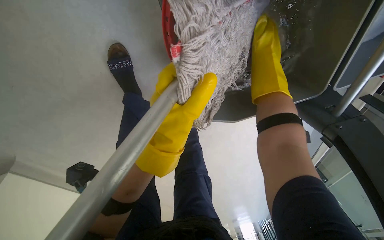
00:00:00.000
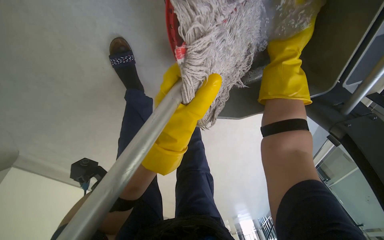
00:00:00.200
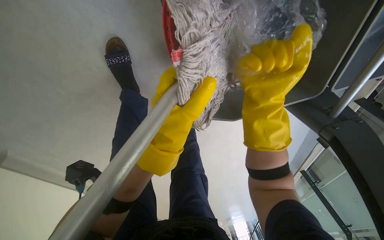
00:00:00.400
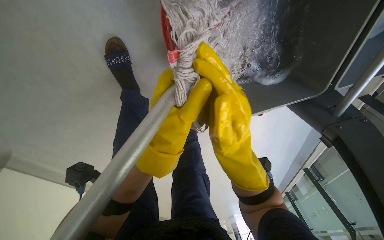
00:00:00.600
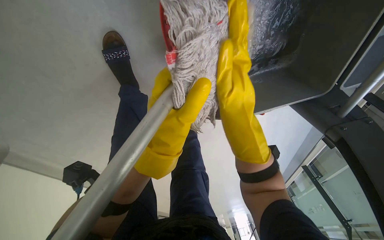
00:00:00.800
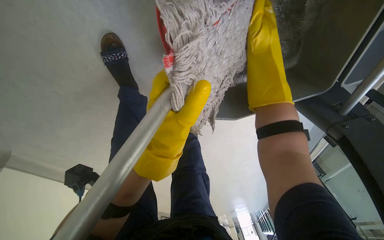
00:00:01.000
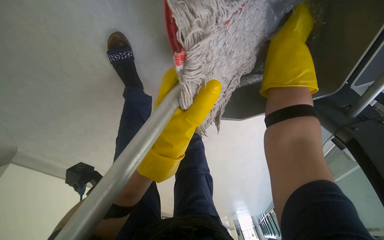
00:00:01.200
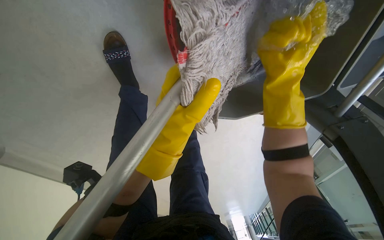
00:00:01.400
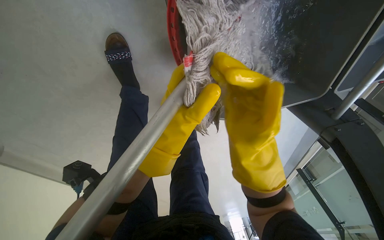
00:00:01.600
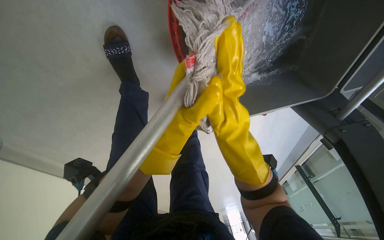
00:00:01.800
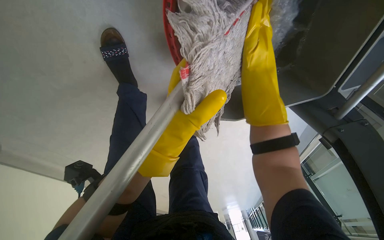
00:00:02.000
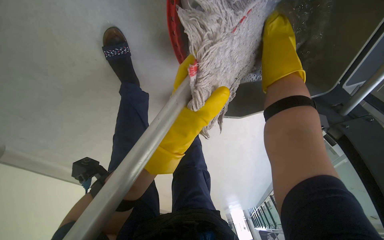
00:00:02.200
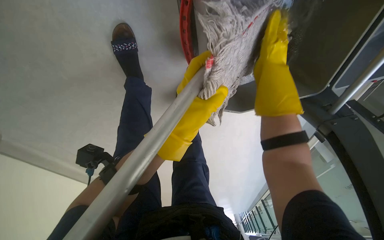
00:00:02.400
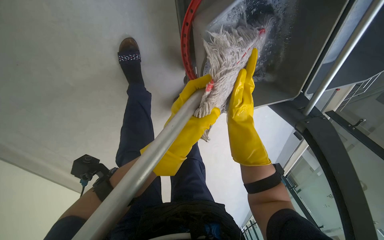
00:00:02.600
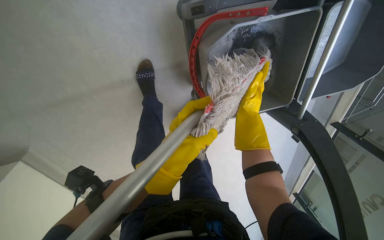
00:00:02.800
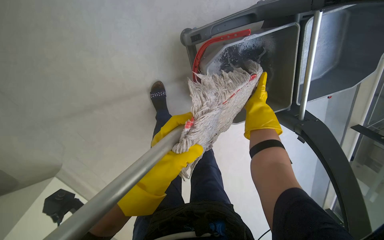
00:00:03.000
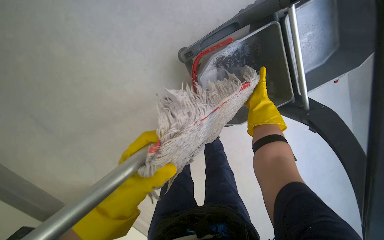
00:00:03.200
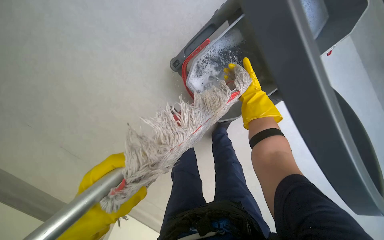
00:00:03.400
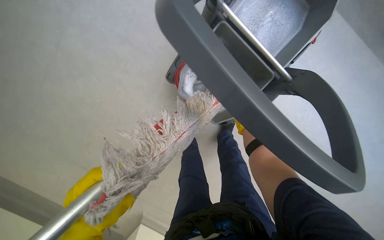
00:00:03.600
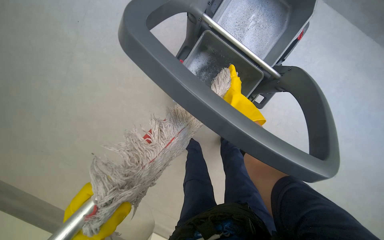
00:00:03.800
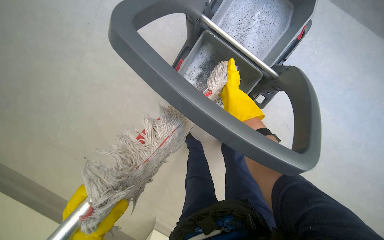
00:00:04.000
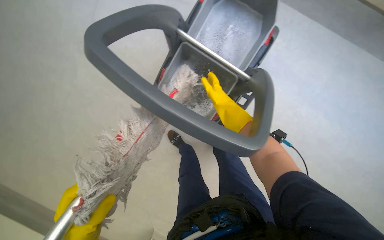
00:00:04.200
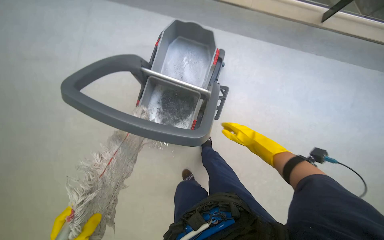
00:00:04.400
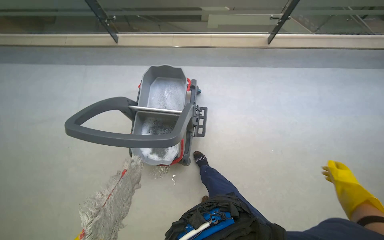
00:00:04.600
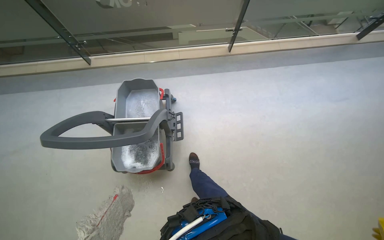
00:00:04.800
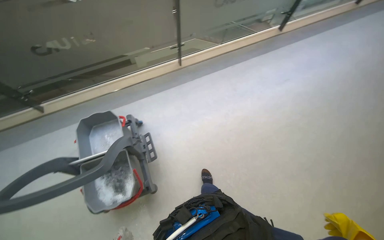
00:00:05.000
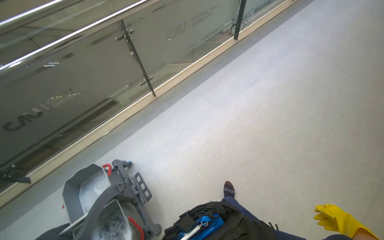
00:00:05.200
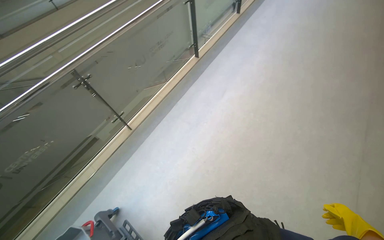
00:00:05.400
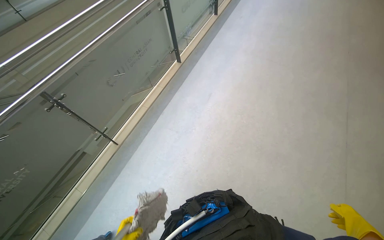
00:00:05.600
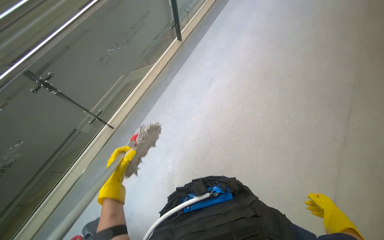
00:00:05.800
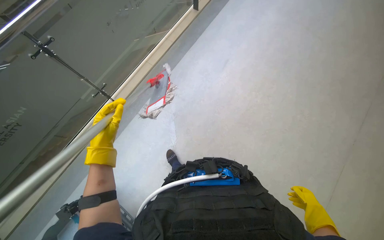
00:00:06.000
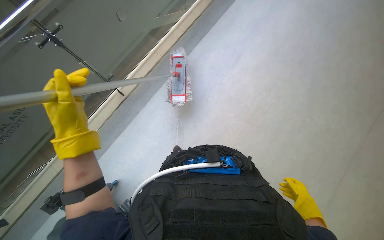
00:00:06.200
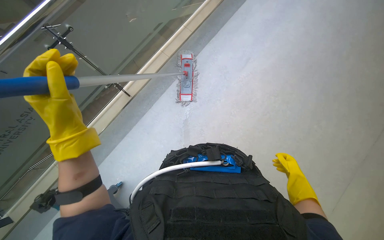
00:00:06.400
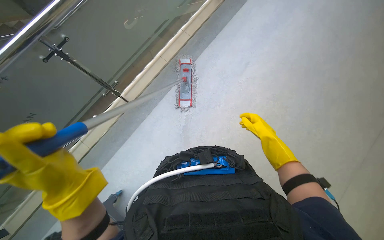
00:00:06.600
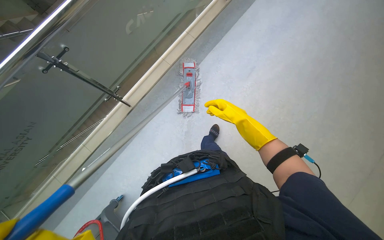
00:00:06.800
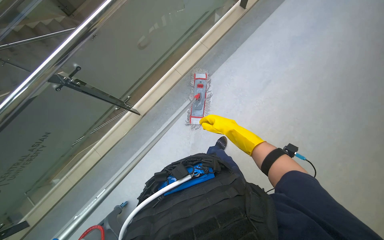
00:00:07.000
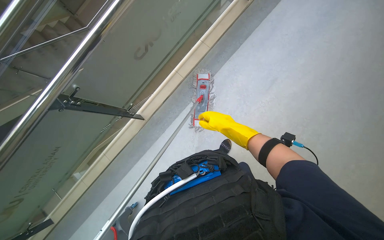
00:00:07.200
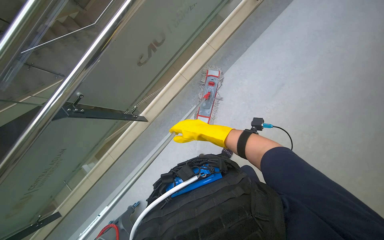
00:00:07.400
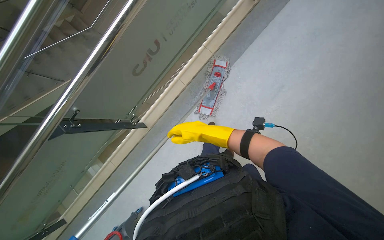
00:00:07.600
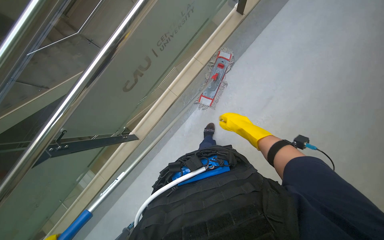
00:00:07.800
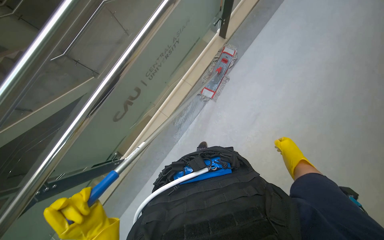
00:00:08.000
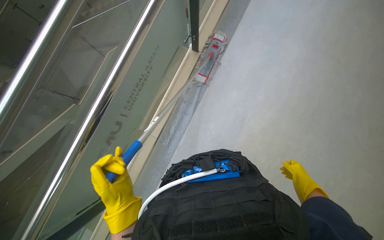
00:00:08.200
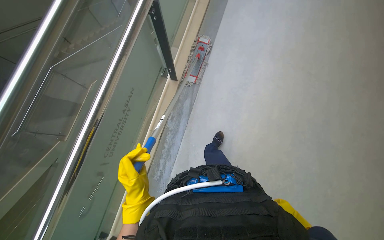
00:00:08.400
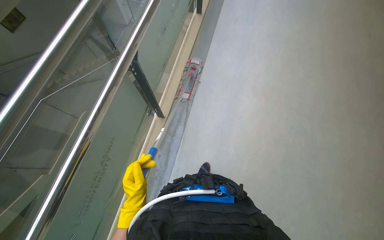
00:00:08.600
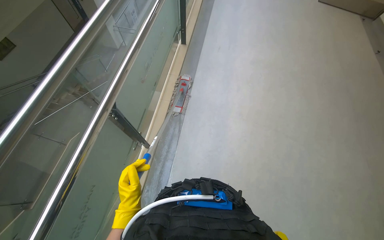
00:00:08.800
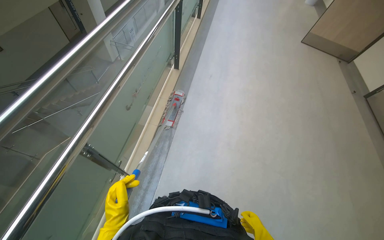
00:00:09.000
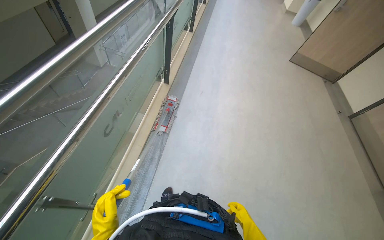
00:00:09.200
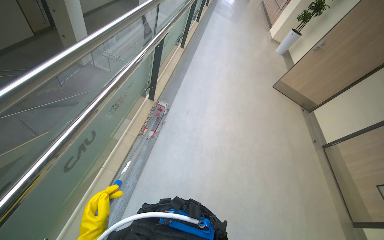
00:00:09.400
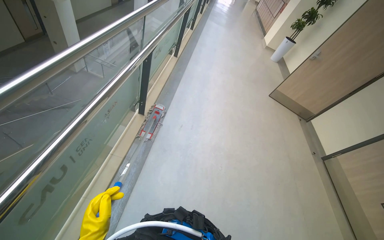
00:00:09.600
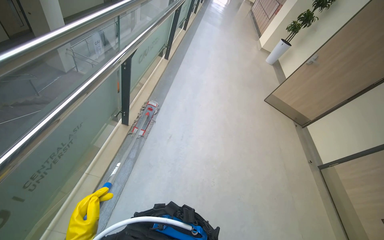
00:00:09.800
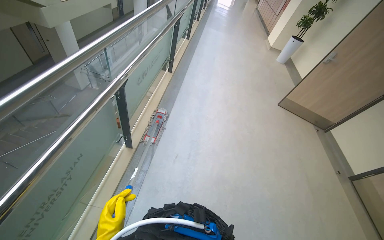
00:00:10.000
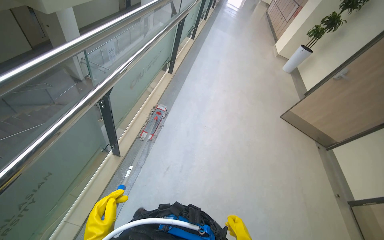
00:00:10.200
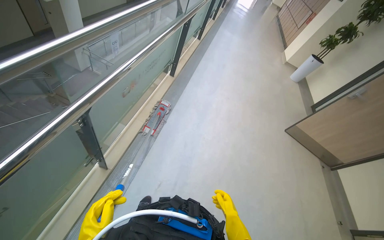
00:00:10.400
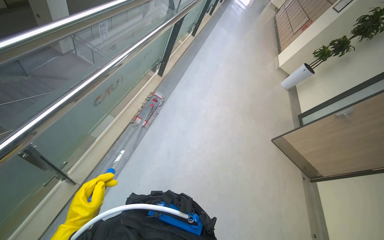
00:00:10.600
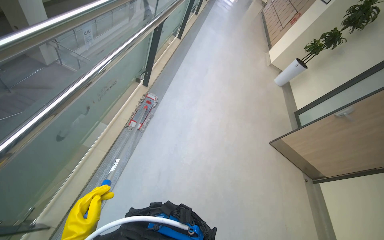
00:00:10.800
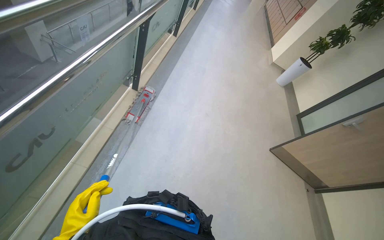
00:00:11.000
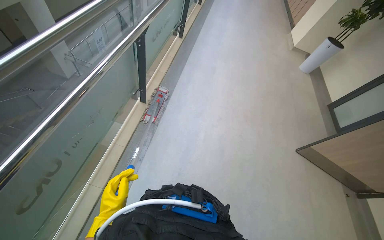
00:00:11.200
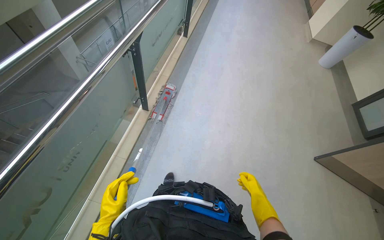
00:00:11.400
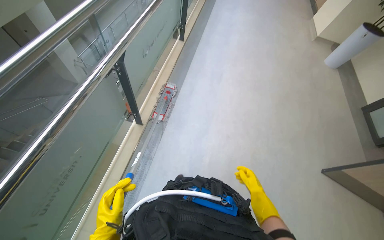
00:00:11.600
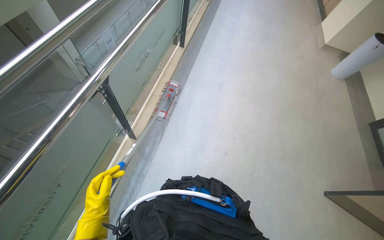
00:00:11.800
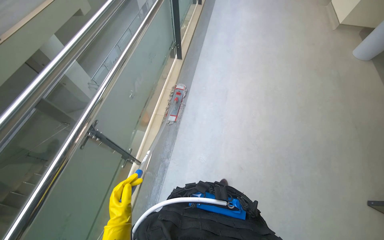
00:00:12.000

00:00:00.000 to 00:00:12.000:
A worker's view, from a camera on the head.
Job: mopping floor.
The whole recording: Mopping floor. The worker mops the floor with a flat mop, periodically wringing it in the bucket.
00:00:00.000 to 00:00:01.600: The right hand goes up and down the picture, about 25 cm each way, reversing 2 times.
00:00:03.000 to 00:00:04.400: The camera travels approximately 40 cm. The camera is aimed approximately 20 degrees further to the left. The scene rotates counterclockwise by some 45 degrees.
00:00:04.400 to 00:00:06.000: The head travels roughly 1 m. The head rotates some 65 degrees to the right. The camera pitches upward, by approximately 15 degrees.
00:00:06.000 to 00:00:07.600: The head travels about 40 cm.
00:00:07.600 to 00:00:09.000: The wearer's head swings approximately 20 degrees to the right. The wearer looks some 15 degrees further upward.
00:00:10.400 to 00:00:12.000: The wearer moves some 90 cm.

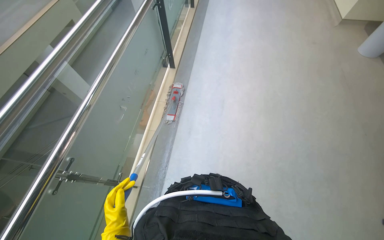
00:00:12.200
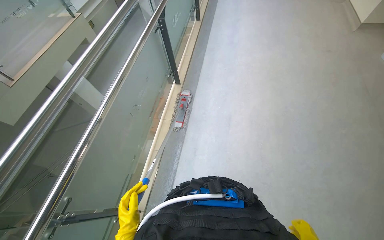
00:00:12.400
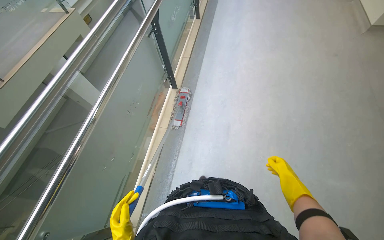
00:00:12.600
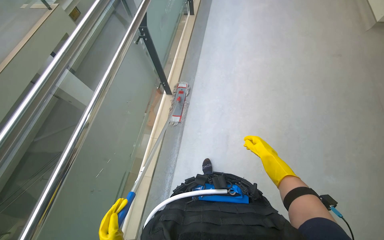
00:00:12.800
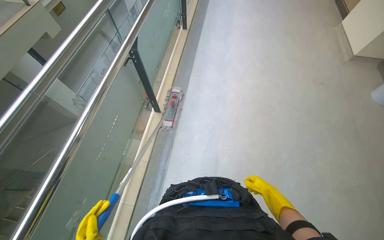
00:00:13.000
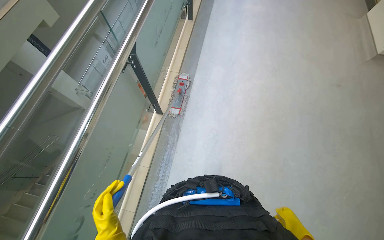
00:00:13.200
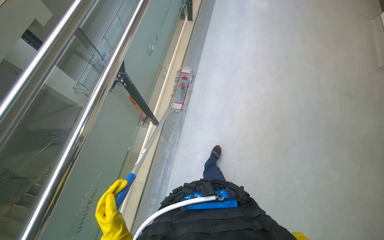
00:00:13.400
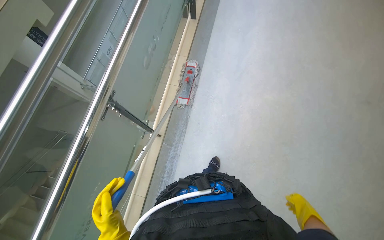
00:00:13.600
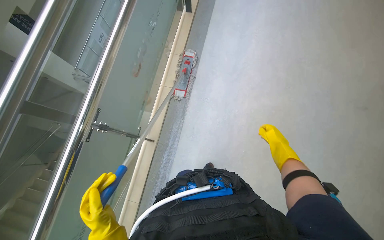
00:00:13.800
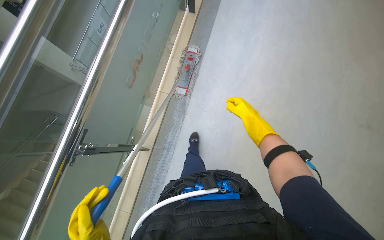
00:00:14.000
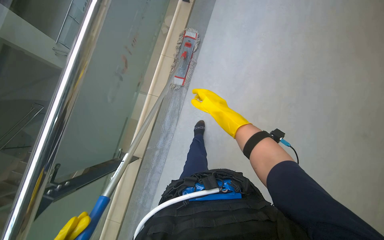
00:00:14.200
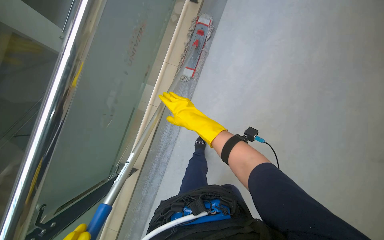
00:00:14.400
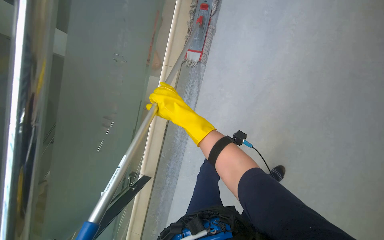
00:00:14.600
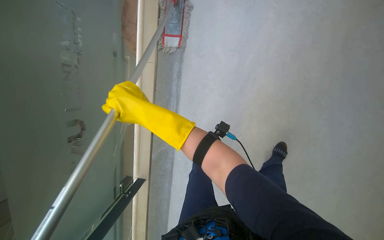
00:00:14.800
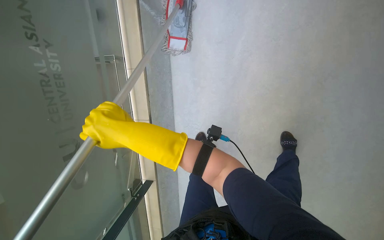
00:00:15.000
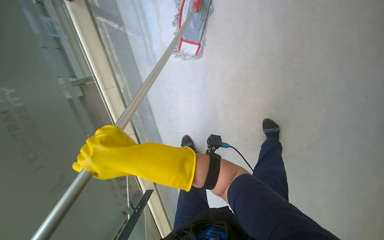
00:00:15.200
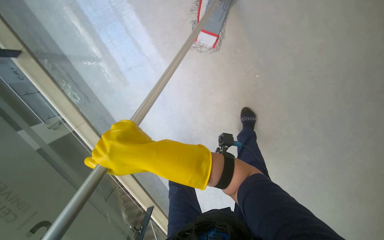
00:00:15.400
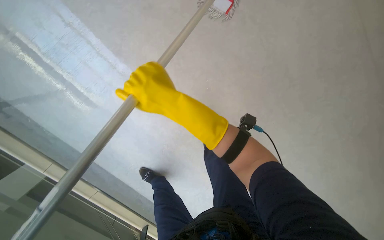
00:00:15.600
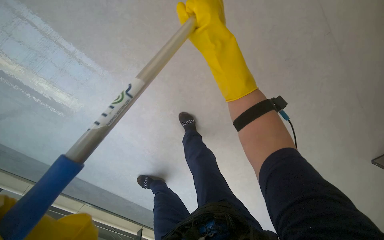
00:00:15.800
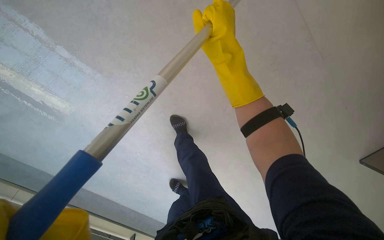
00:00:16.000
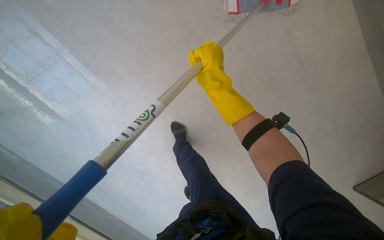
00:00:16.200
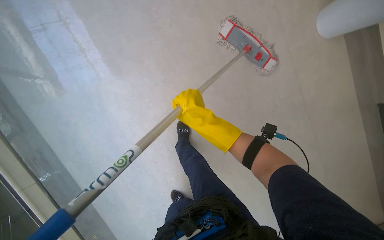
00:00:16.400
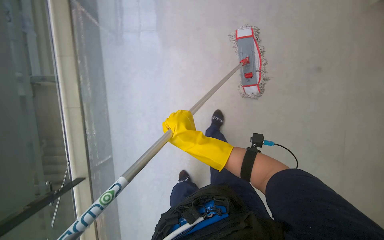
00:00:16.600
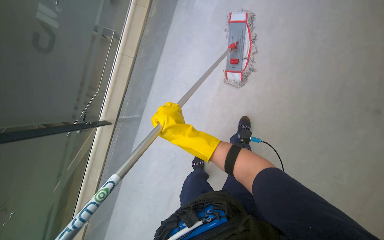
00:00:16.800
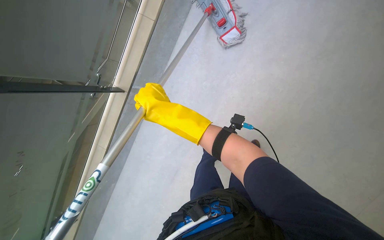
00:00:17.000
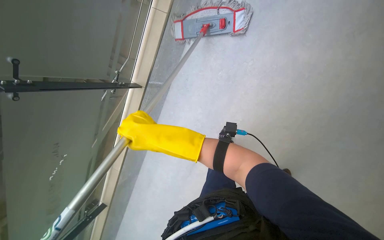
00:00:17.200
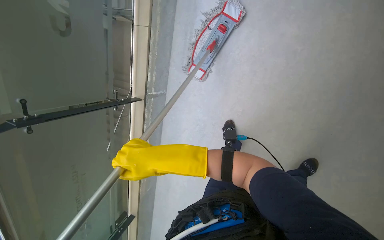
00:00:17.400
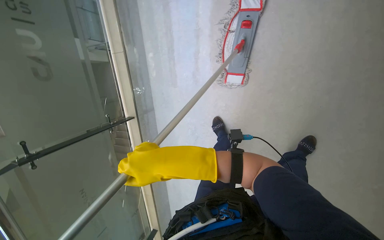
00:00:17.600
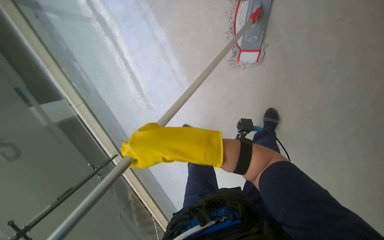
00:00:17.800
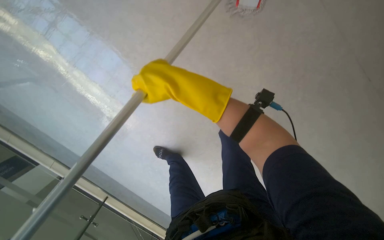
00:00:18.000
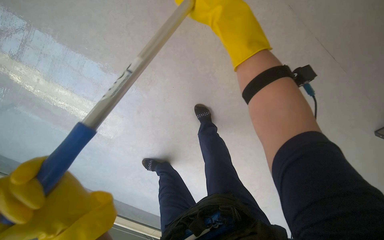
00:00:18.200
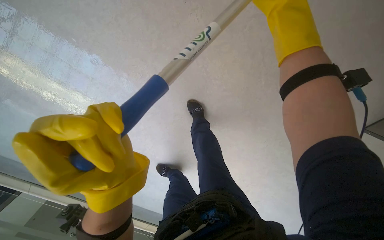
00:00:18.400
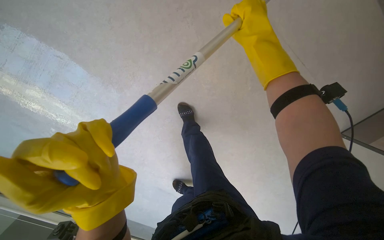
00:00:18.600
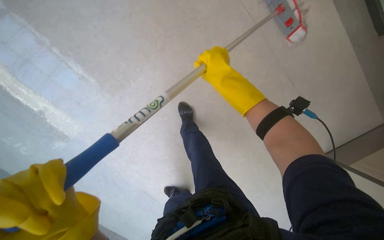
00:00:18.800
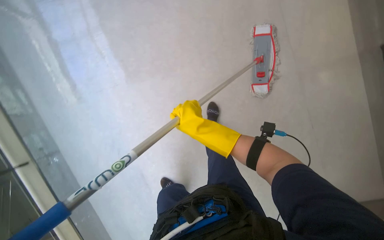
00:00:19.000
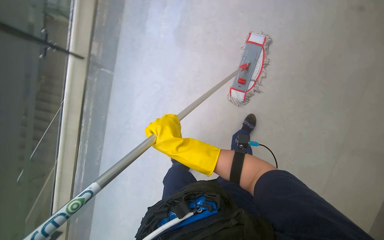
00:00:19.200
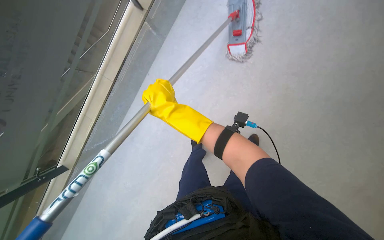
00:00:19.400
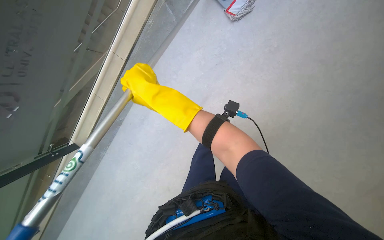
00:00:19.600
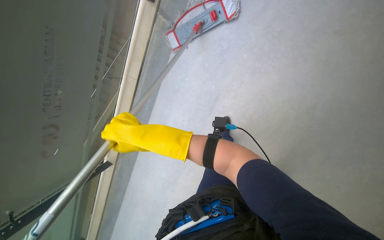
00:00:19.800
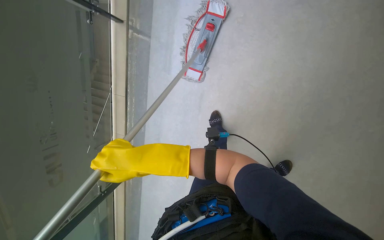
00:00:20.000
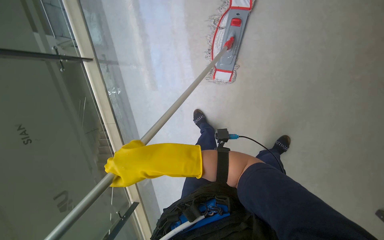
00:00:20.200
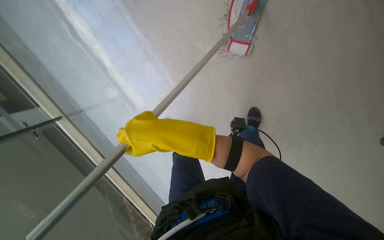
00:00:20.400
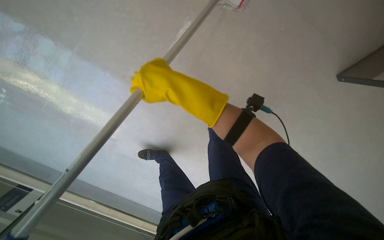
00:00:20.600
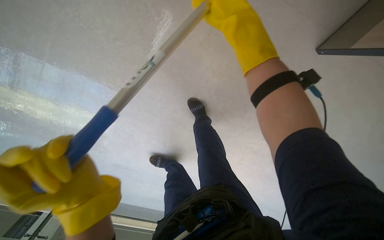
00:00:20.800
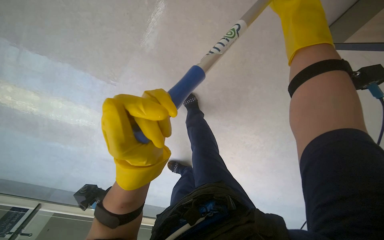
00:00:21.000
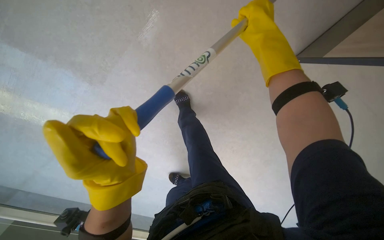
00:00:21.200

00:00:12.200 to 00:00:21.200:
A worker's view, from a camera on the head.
Job: mopping floor.
The whole recording: Mopping floor. The worker mops the floor with a flat mop, periodically wringing it in the bucket.
00:00:13.800 to 00:00:15.200: The right hand goes roughly 40 cm to the left.
00:00:15.200 to 00:00:16.600: The camera is aimed approximately 25 degrees further to the right. The wearer looks roughly 15 degrees further downward. Everything in view rotates roughly 50 degrees clockwise.
00:00:18.200 to 00:00:19.800: The wearer looks roughly 20 degrees further upward. The right hand is displaced down the picture and to the left by roughly 30 cm.
